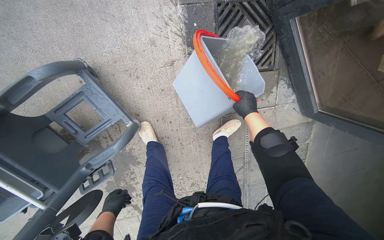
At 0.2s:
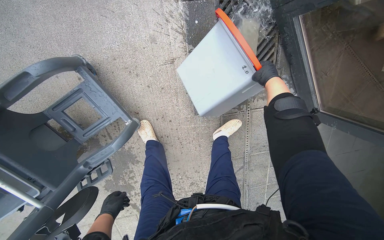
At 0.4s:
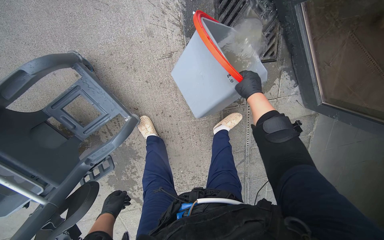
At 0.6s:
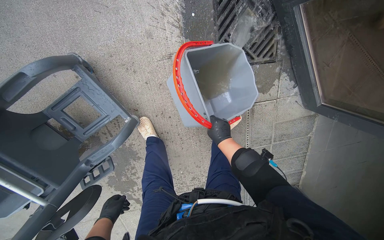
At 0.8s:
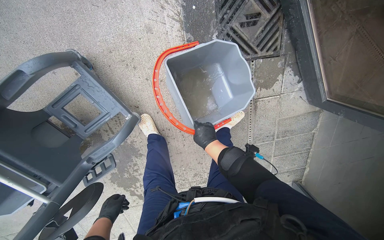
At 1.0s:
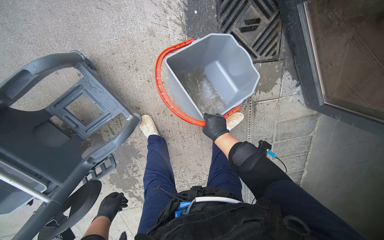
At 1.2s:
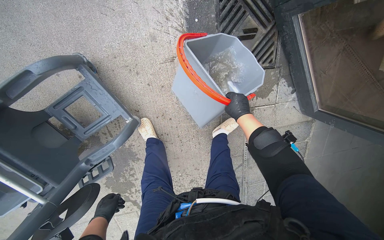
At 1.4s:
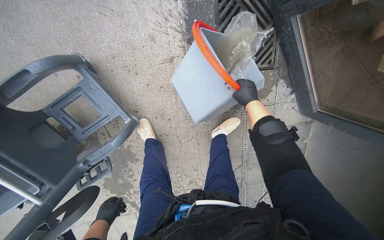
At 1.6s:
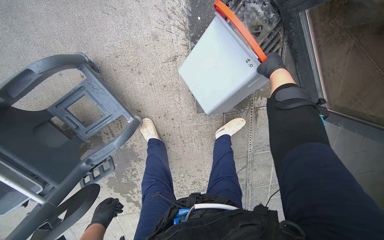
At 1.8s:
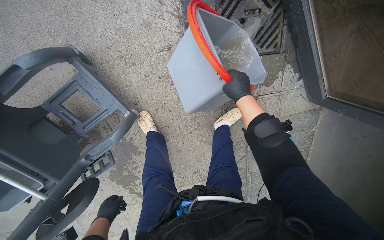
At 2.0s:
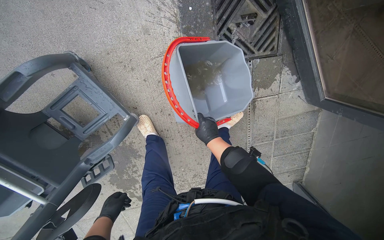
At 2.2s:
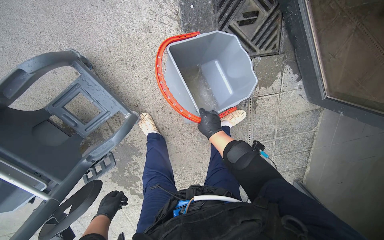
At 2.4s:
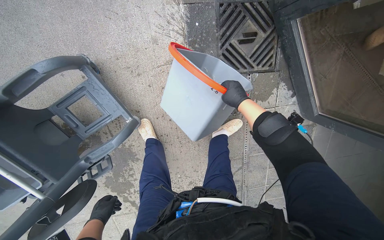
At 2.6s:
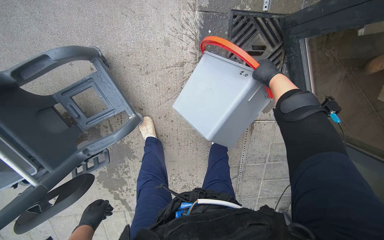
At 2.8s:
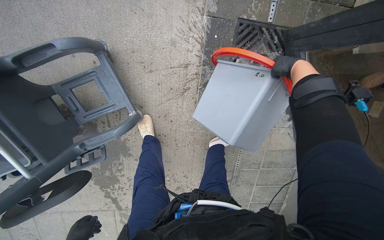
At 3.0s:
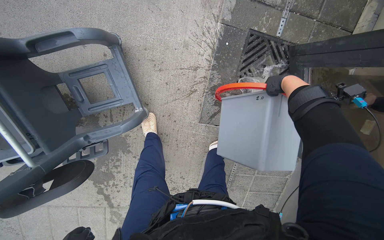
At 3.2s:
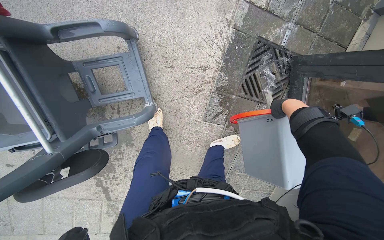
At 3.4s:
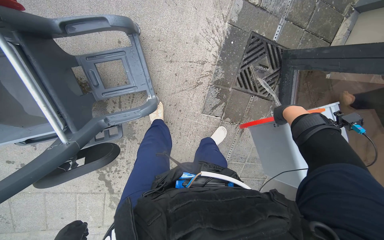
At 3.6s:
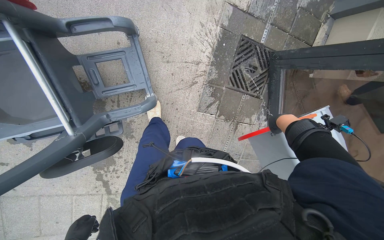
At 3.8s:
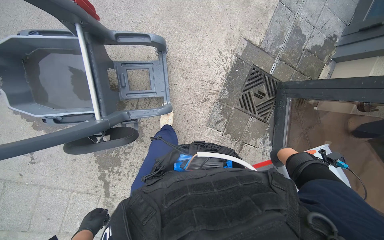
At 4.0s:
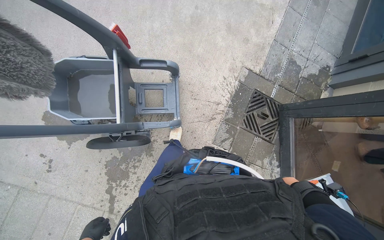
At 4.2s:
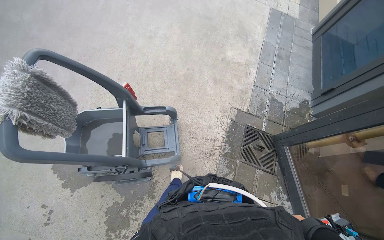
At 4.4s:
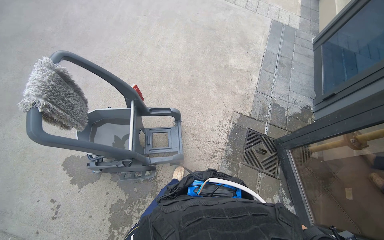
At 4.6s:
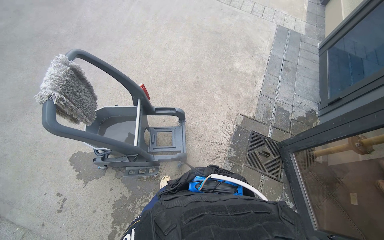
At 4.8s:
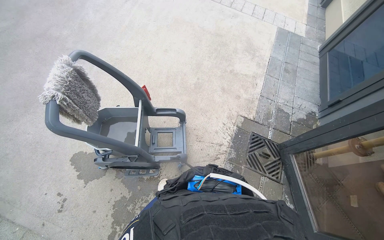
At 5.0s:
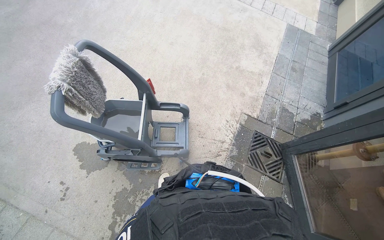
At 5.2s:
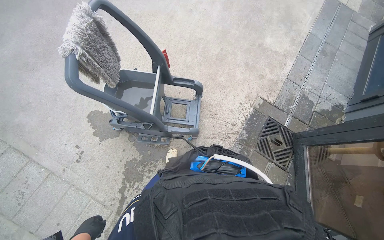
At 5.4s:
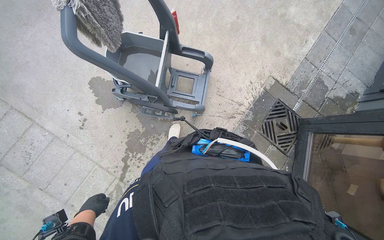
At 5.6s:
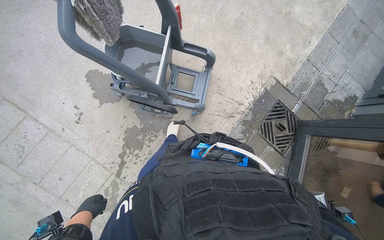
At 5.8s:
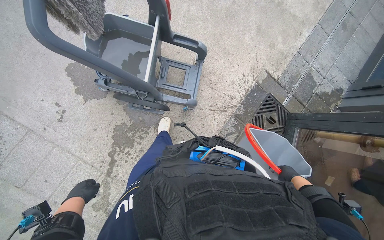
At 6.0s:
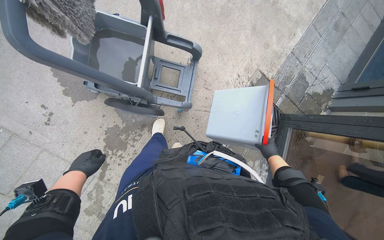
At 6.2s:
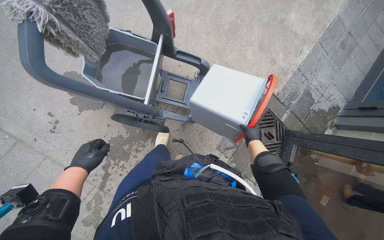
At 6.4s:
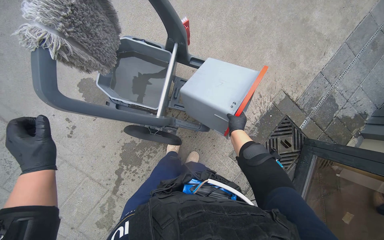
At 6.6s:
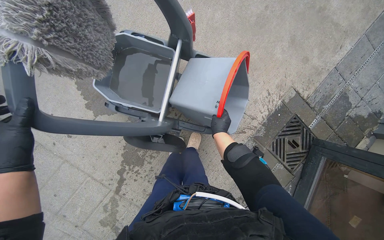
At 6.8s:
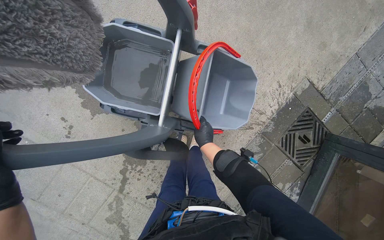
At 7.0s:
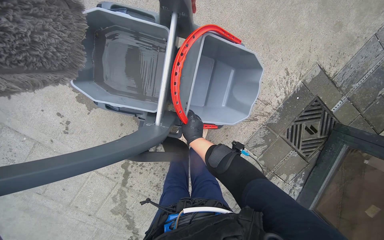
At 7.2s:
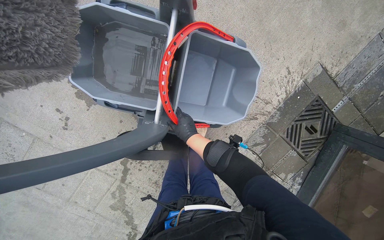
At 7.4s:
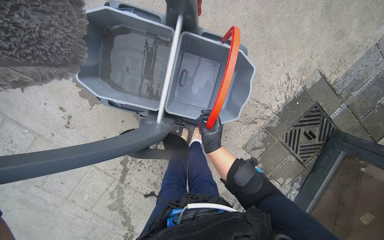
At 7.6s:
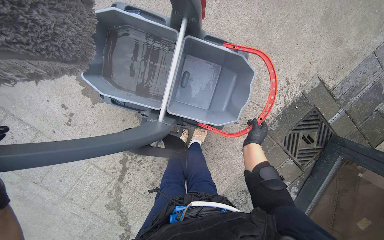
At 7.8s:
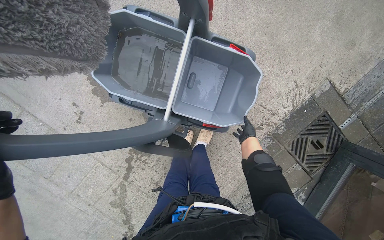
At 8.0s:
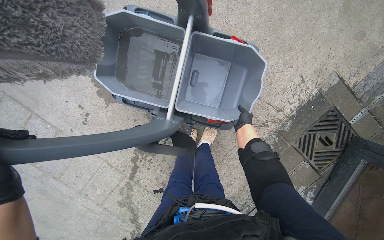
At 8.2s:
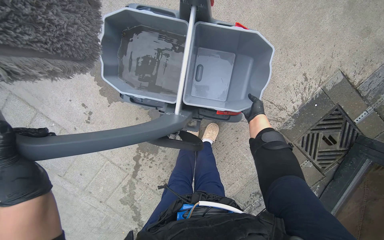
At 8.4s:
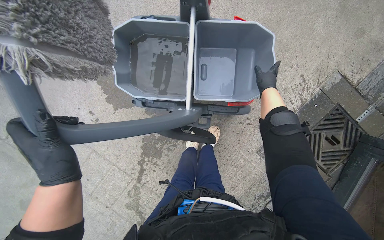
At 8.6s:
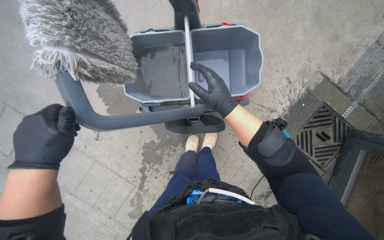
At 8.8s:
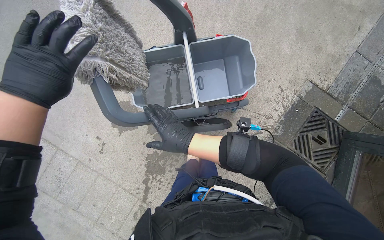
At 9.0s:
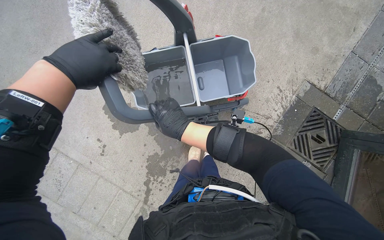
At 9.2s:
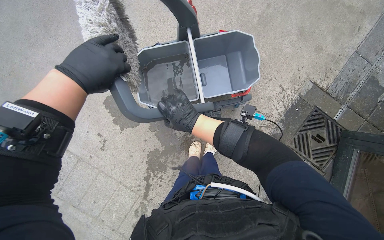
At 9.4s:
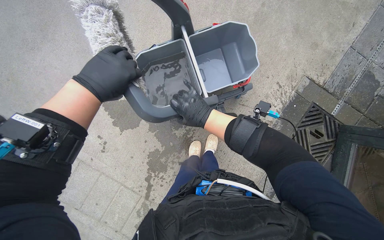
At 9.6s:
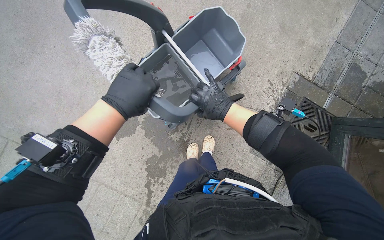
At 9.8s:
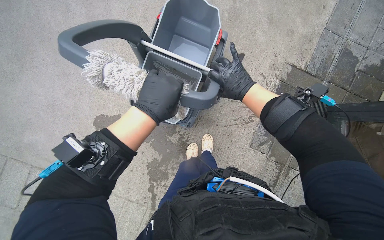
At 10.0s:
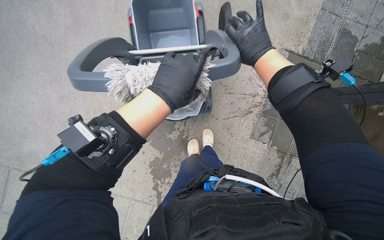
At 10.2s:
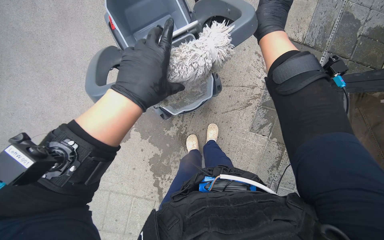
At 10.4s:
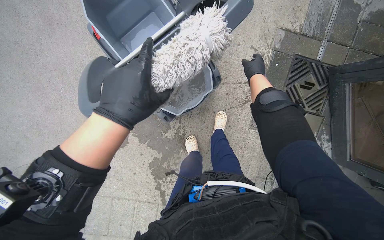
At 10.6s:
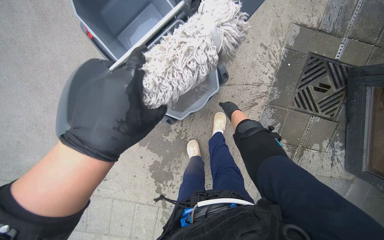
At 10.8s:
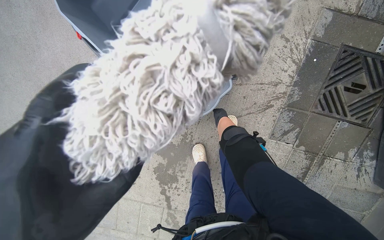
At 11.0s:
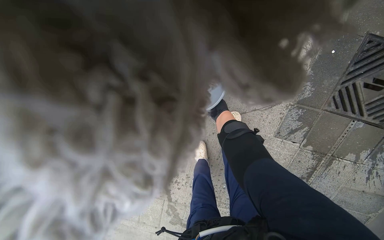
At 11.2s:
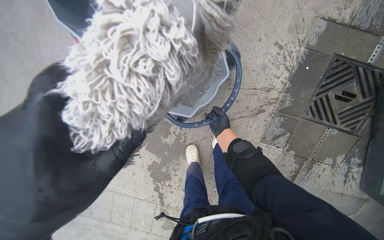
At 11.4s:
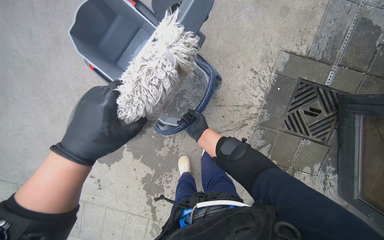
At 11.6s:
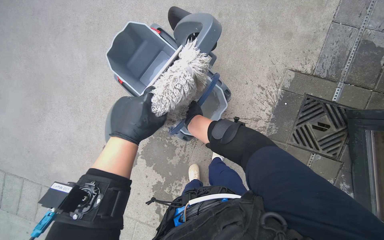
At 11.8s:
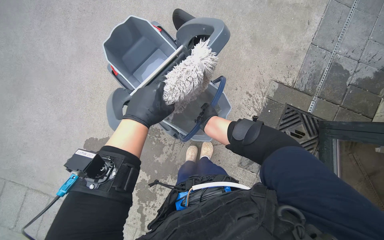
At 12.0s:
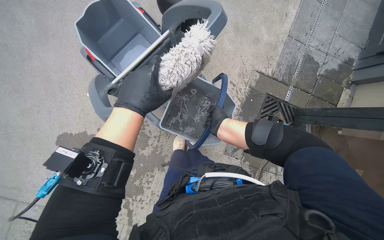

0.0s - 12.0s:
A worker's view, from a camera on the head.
Job: preparing cleaning supplies.
The whole recording: Cleaning cleaning equipment. The worker wrings out the mop head, empties dirty water from buckets, and organizes the cleaning tools on the cart.
0.0s - 1.6s: The right hand goes up and down the picture, approximately 25 cm each way, reversing 2 times.
1.6s - 3.0s: The right hand travels nearer to the camera by approximately 20 cm, and travels down the picture and back again, some 25 cm each way.
3.0s - 4.4s: The head travels about 70 cm. The view tips upward by about 45 degrees.
4.4s - 6.0s: The view tips downward by roughly 25 degrees.
6.0s - 7.6s: The right hand moves up the picture, approximately 30 cm, and reaches roughly 40 cm to the left, then returns.
7.6s - 9.0s: The camera pitches upward, by about 15 degrees. The right hand goes about 40 cm to the left and nearer to the camera.
9.0s - 10.4s: The left hand goes about 25 cm to the right.

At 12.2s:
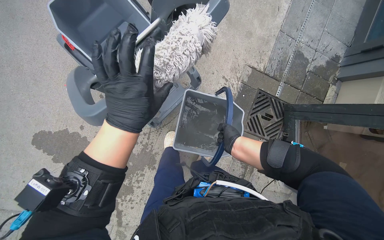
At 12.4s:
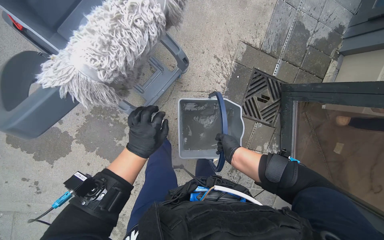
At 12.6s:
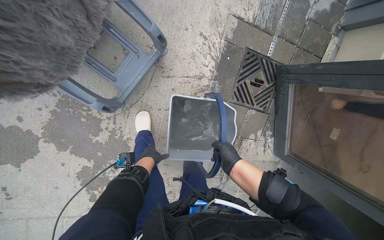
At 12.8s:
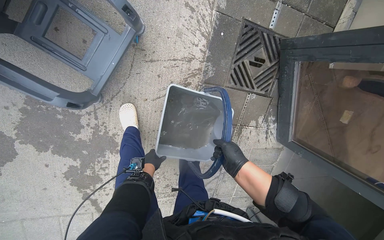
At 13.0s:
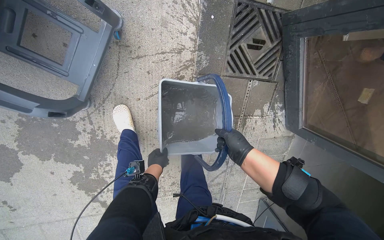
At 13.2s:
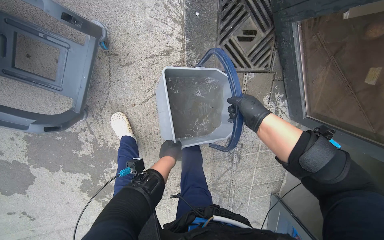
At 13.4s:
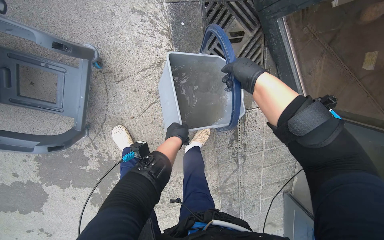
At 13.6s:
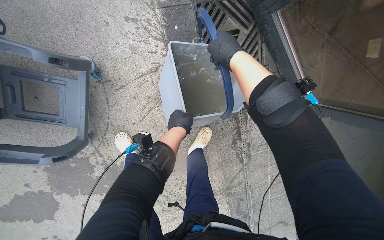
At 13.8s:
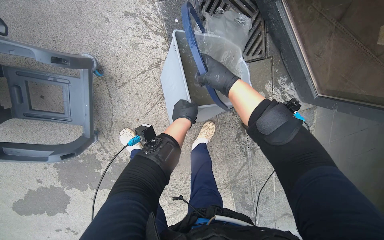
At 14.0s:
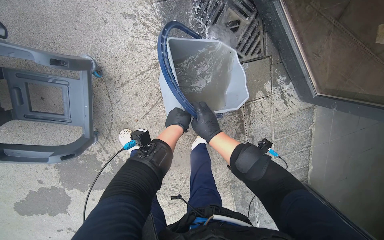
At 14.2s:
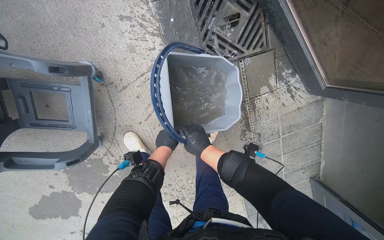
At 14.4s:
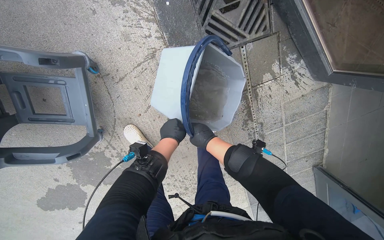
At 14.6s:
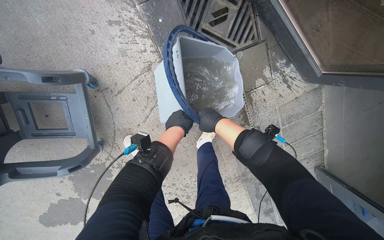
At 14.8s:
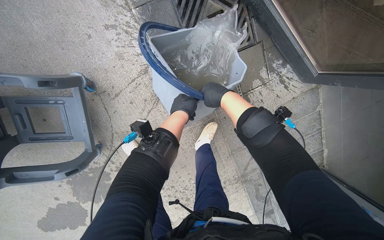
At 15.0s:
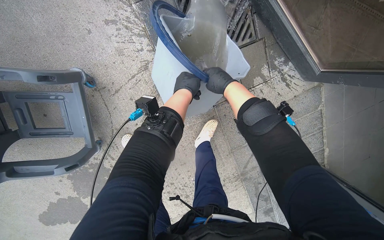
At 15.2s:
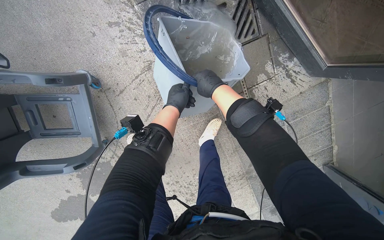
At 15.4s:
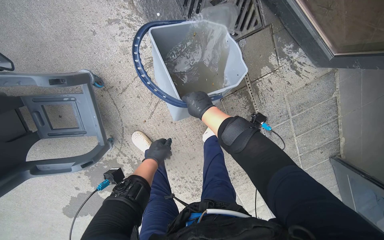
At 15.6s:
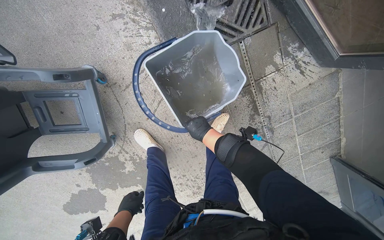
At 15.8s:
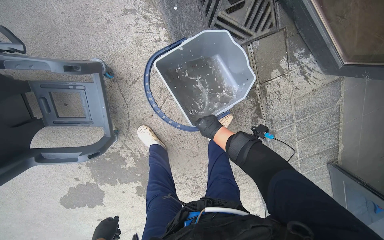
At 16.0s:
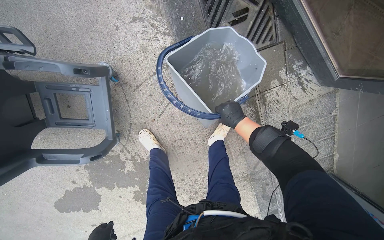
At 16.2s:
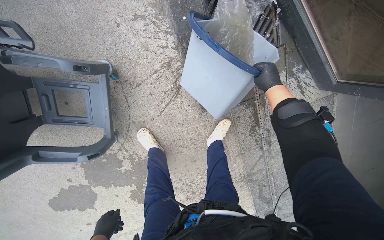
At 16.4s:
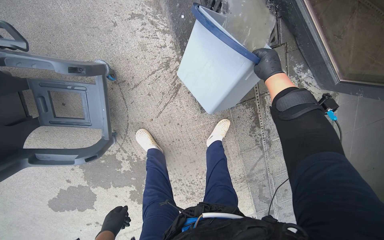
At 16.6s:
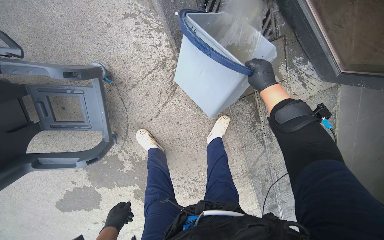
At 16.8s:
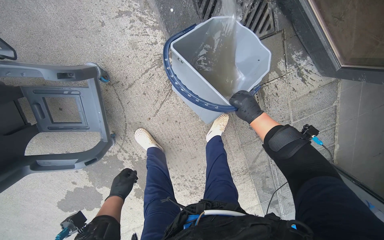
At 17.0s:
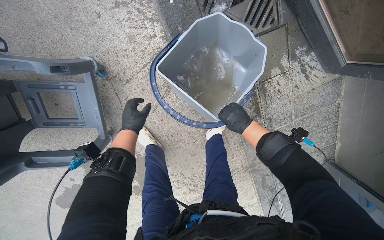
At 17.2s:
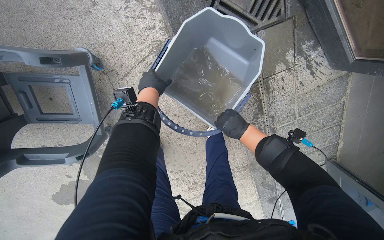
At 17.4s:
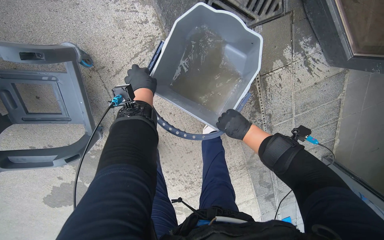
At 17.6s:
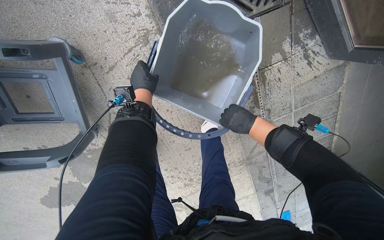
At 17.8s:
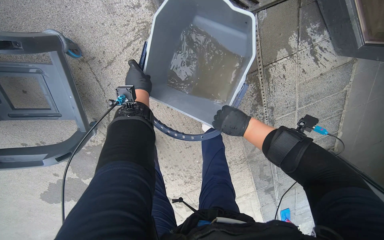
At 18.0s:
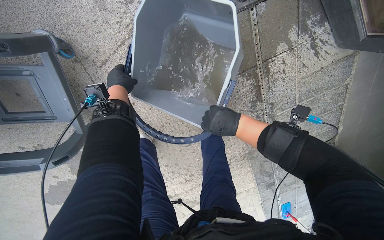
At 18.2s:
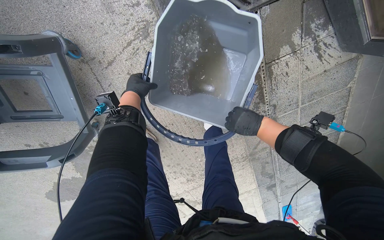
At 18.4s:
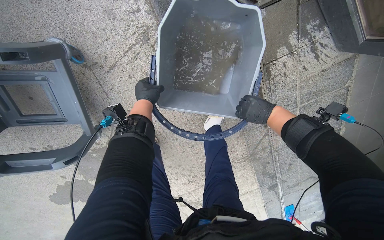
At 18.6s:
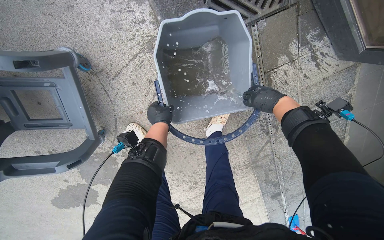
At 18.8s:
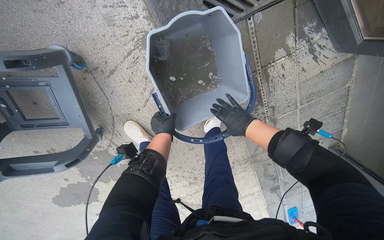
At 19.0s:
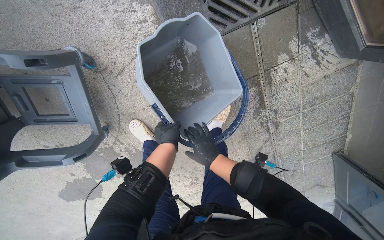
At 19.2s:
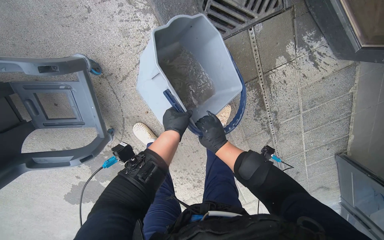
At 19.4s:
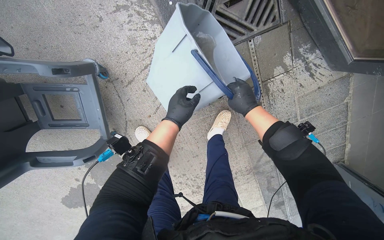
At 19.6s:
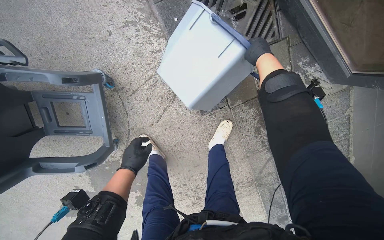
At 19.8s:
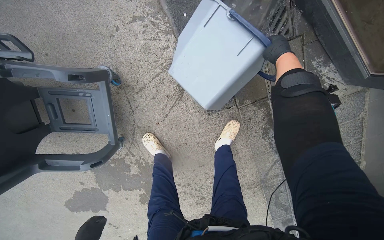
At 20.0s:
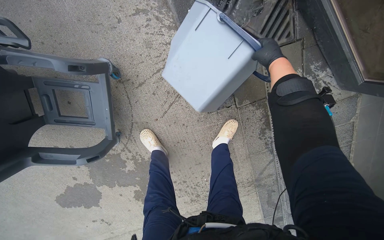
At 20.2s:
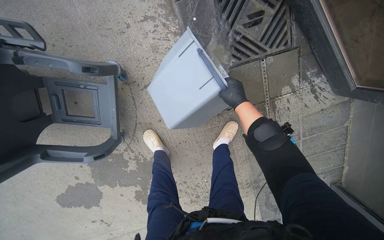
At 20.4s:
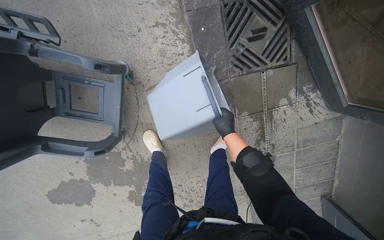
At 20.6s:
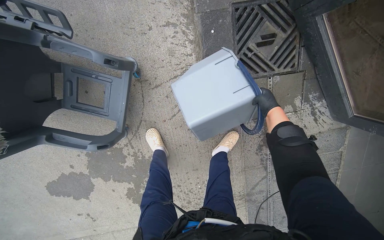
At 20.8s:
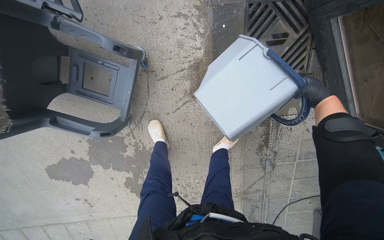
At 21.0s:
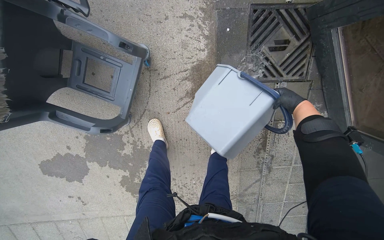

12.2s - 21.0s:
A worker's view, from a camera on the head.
Job: preparing cleaning supplies.
The whole recording: Cleaning cleaning equipment. The worker wrings out the mop head, empties dirty water from buckets, and organizes the cleaning tools on the cart.
12.2s - 13.6s: The camera is carried some 60 cm. The wearer looks some 20 degrees further downward. The scene turns approximately 30 degrees counterclockwise in the picture.
13.6s - 15.2s: The right hand heads farther from the camera, covering about 10 cm, and reaches about 25 cm down the picture, then returns.
15.2s - 16.6s: The right hand goes about 10 cm to the right.
16.6s - 18.0s: The right hand heads down the picture and to the left, covering roughly 20 cm, while the left hand moves up the picture, roughly 40 cm.
18.0s - 19.6s: The left hand moves up and down the picture over some 25 cm, changing direction 2 times; the right hand goes up and down the picture, about 35 cm each way, reversing 2 times.
